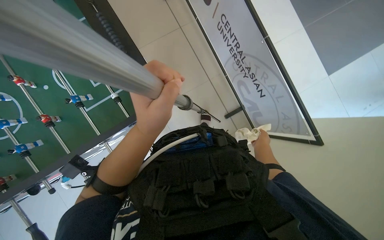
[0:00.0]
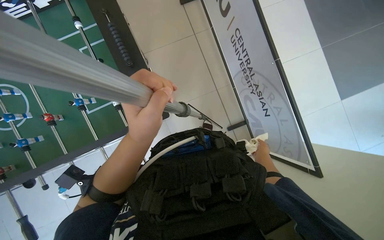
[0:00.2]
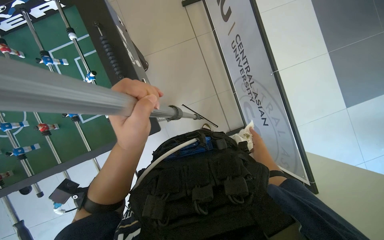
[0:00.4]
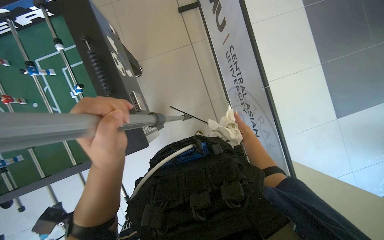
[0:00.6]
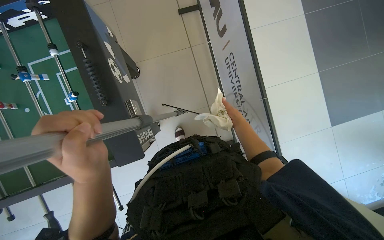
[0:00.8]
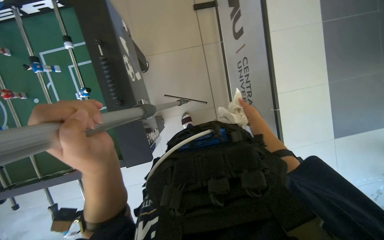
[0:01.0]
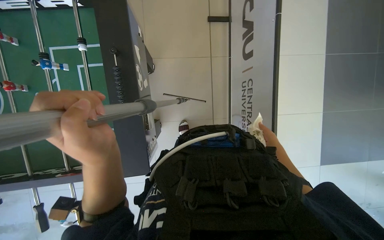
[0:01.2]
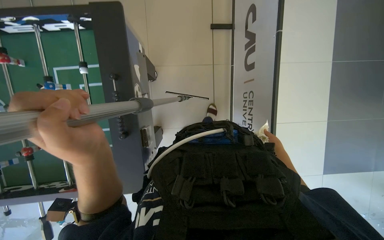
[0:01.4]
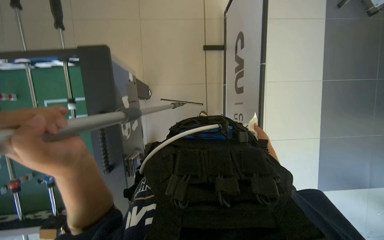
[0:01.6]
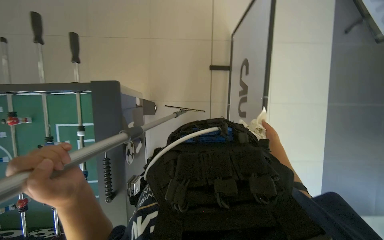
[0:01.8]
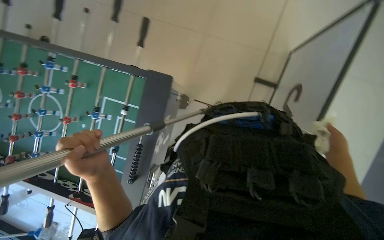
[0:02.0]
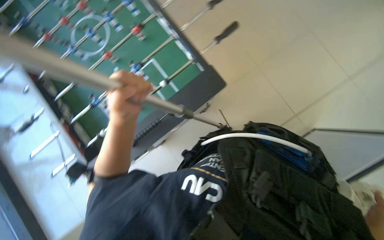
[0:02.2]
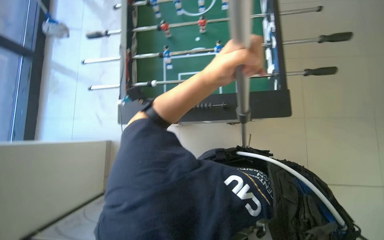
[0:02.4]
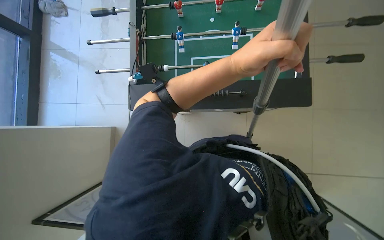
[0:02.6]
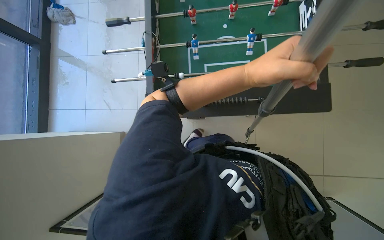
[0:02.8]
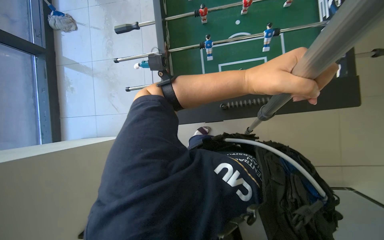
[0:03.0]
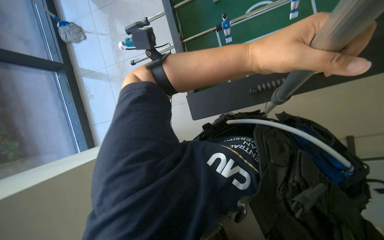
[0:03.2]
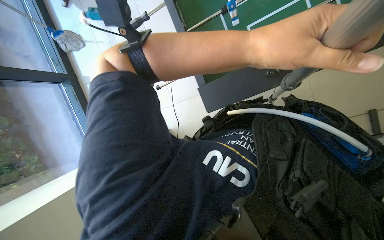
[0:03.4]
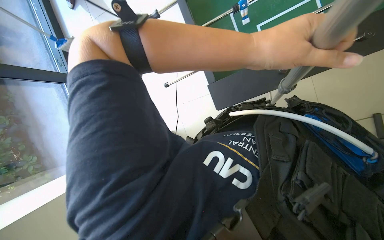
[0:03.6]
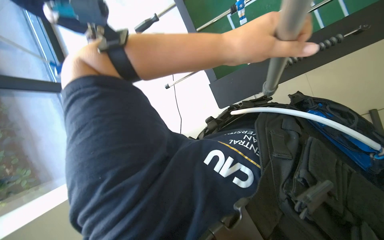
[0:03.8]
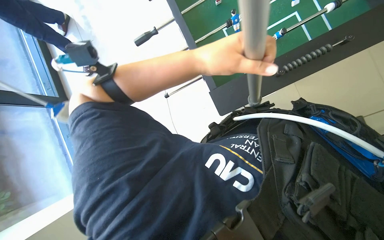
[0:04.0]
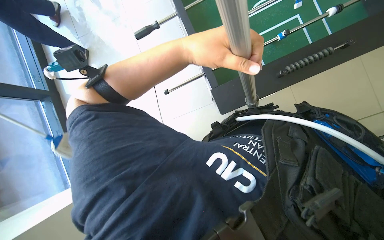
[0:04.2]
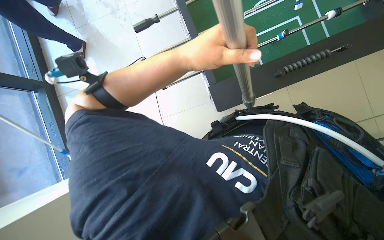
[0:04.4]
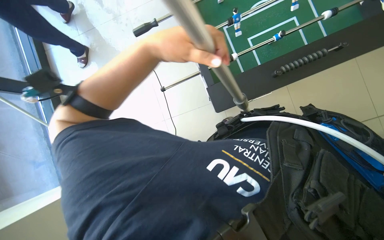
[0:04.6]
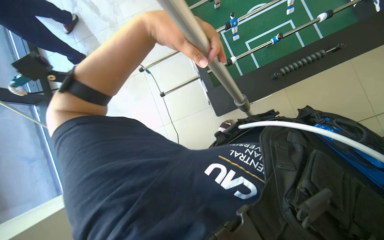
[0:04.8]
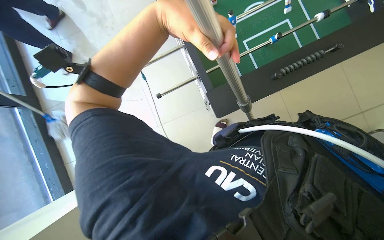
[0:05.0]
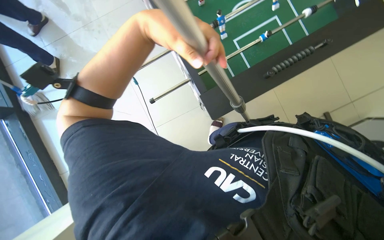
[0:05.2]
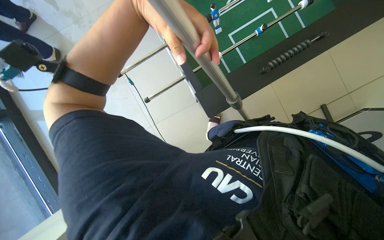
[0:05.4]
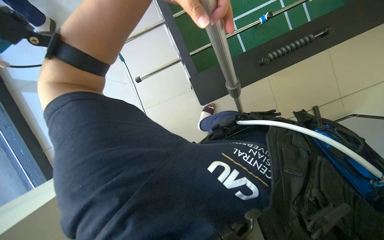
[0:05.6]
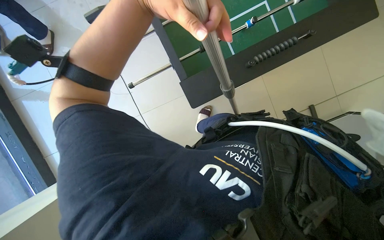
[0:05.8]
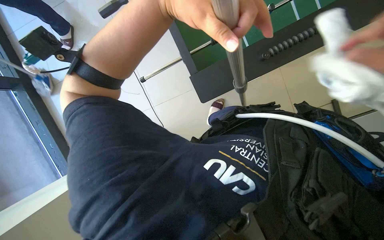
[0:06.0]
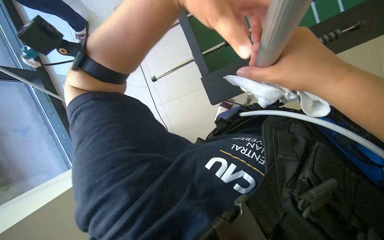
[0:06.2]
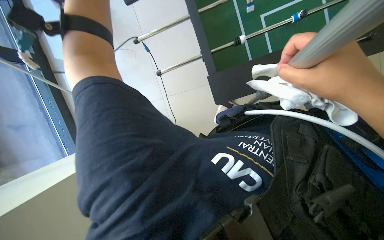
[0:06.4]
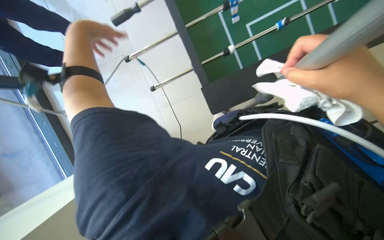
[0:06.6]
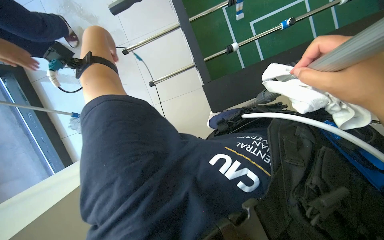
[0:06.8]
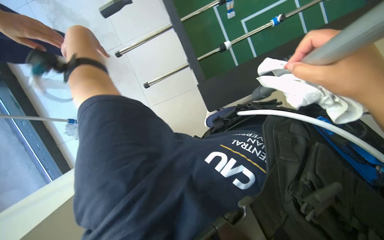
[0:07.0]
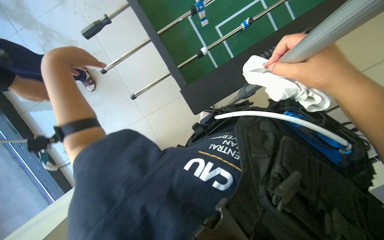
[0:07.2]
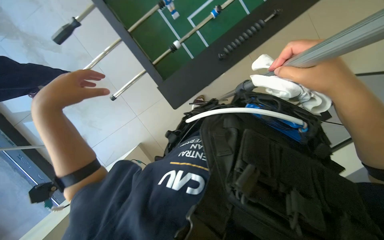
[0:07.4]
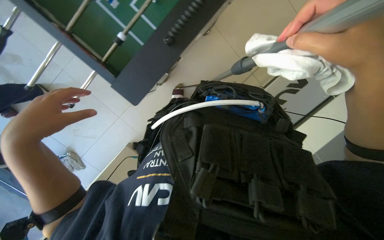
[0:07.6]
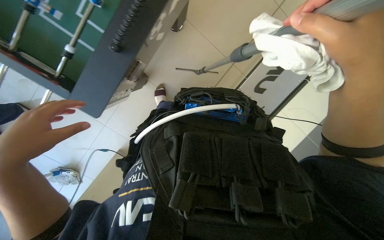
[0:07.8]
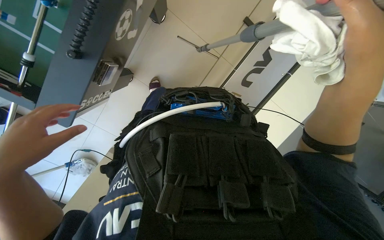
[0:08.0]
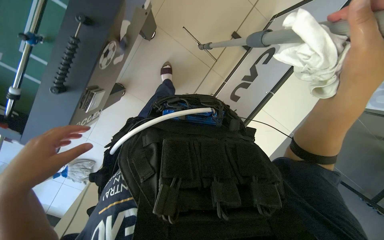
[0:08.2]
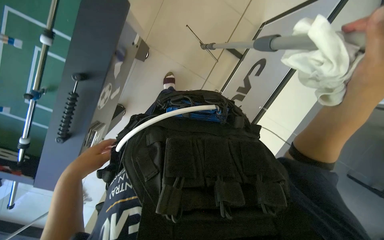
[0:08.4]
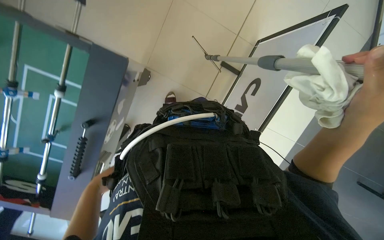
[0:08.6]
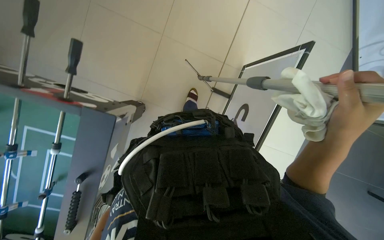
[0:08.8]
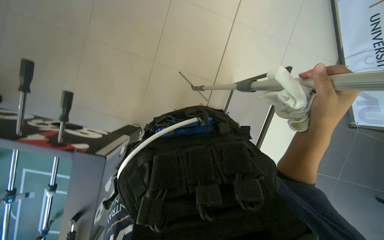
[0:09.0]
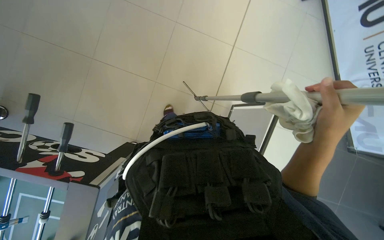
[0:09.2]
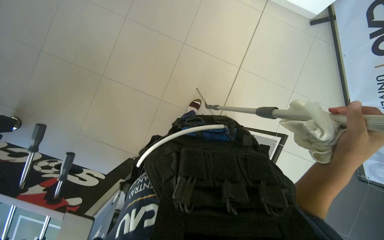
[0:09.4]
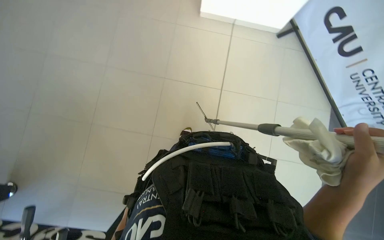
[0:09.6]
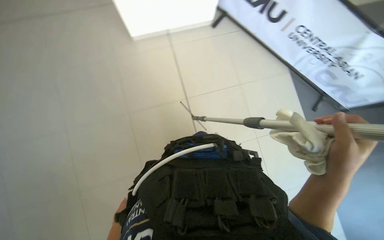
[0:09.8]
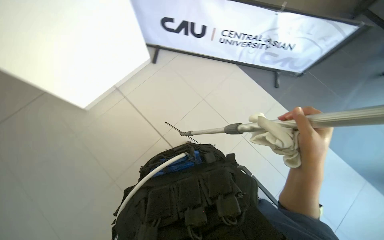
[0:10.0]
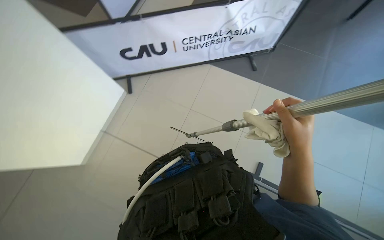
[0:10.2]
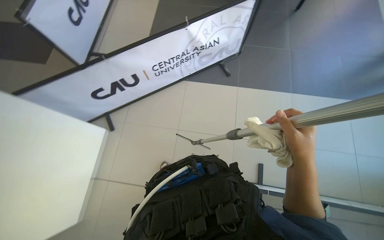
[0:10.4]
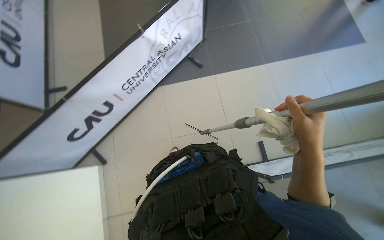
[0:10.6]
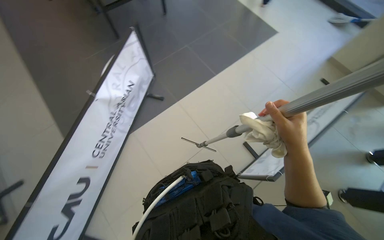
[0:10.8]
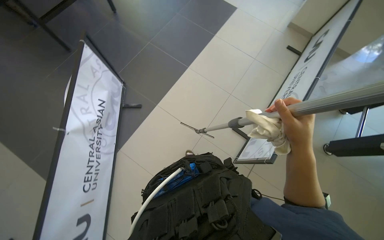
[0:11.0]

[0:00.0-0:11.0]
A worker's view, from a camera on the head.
Job: cleaning windows.
The whole recording: Cleaning glass panels and frames. The worker cleans the glass panels and their frames using a squeegee on a pole and a cloth.
0:00.0 to 0:01.6: The camera is carried some 70 cm. Everything in view rotates some 30 degrees clockwise.
0:01.6 to 0:03.2: The wearer looks approximately 85 degrees further to the left.
0:03.2 to 0:04.8: The left hand heads to the left, covering some 25 cm.
0:07.8 to 0:09.4: The view tips upward by about 30 degrees.
0:09.4 to 0:11.0: The camera travels about 60 cm. The wearer's head swings approximately 150 degrees to the right. The view tips upward by about 25 degrees.

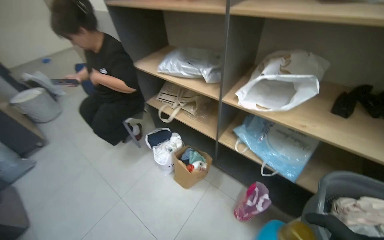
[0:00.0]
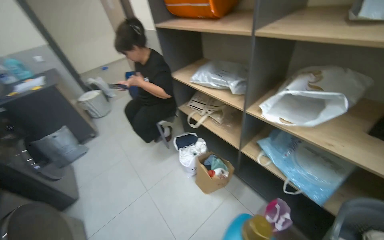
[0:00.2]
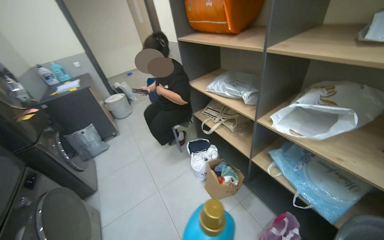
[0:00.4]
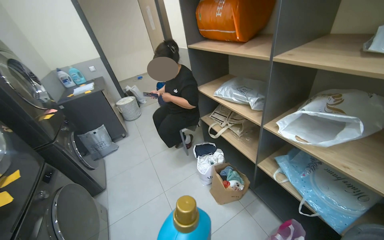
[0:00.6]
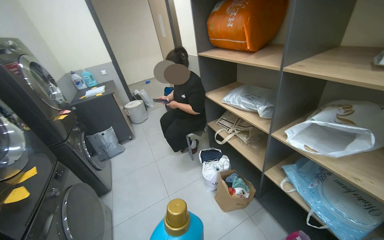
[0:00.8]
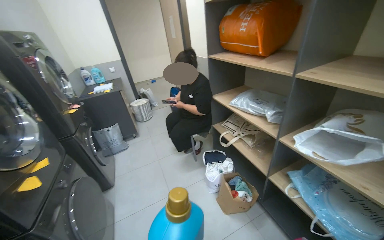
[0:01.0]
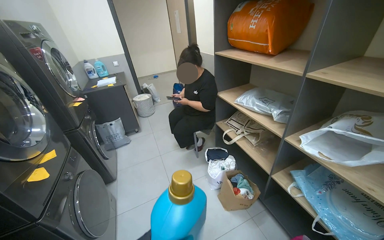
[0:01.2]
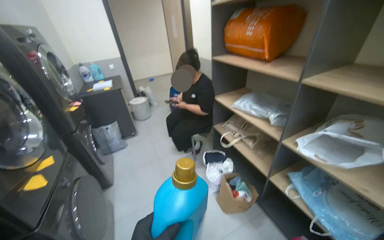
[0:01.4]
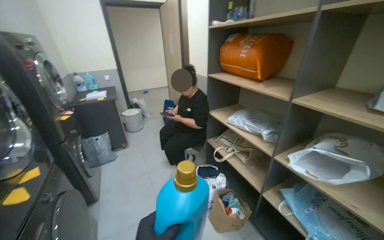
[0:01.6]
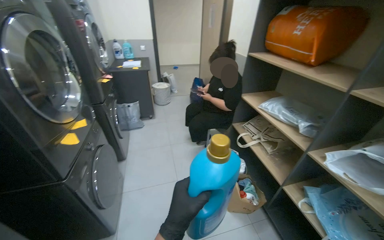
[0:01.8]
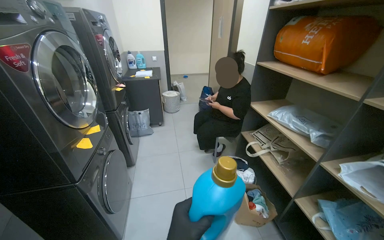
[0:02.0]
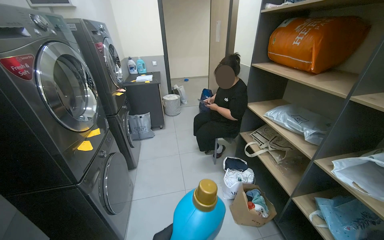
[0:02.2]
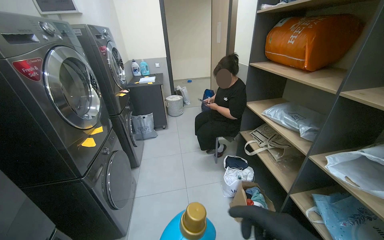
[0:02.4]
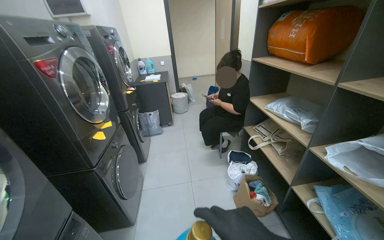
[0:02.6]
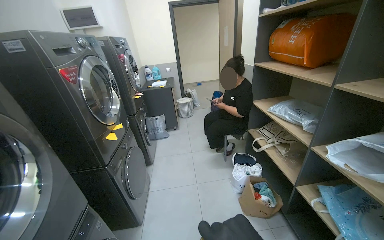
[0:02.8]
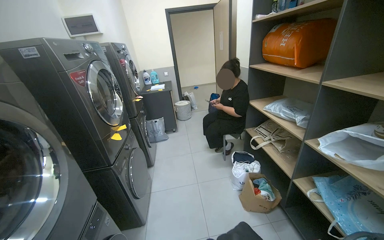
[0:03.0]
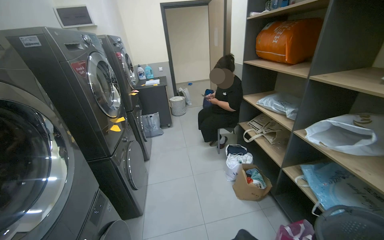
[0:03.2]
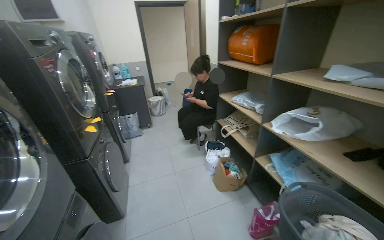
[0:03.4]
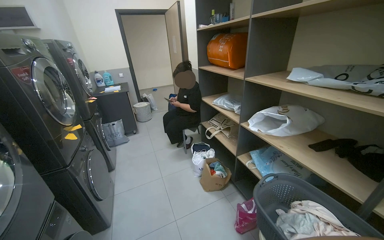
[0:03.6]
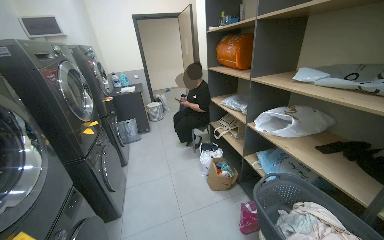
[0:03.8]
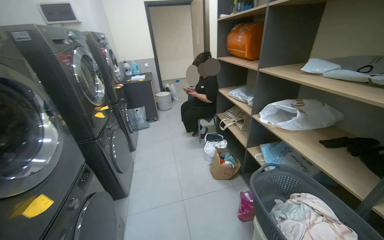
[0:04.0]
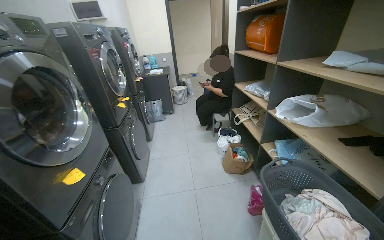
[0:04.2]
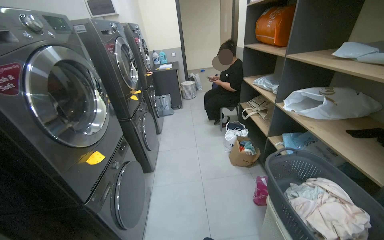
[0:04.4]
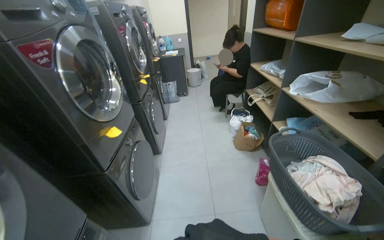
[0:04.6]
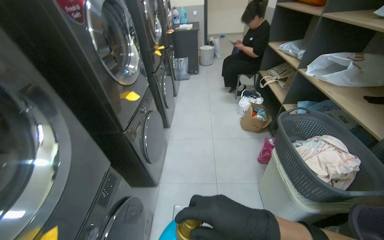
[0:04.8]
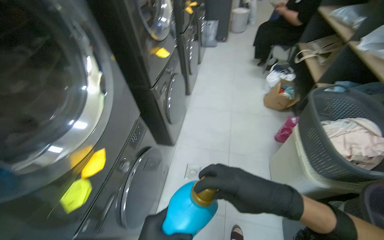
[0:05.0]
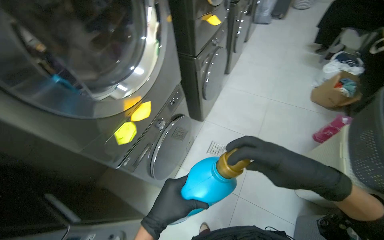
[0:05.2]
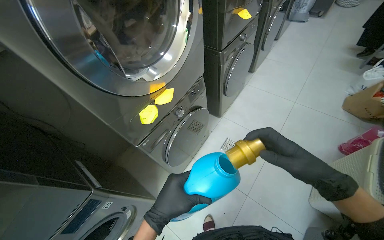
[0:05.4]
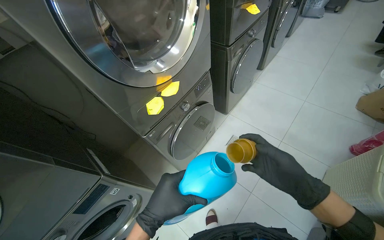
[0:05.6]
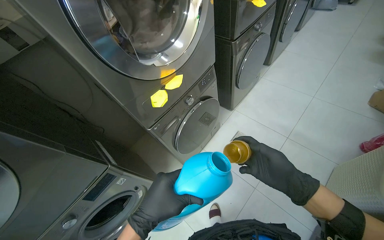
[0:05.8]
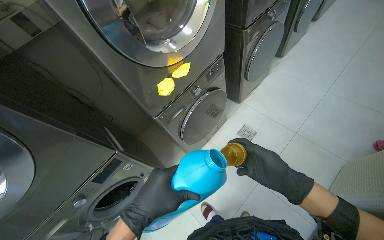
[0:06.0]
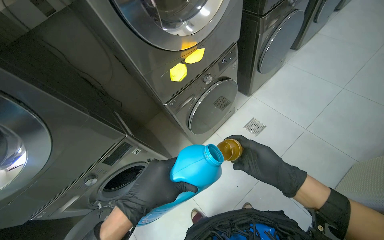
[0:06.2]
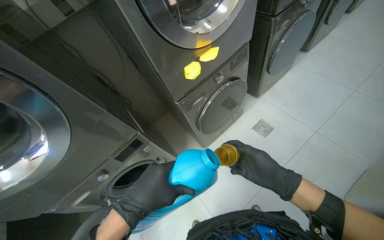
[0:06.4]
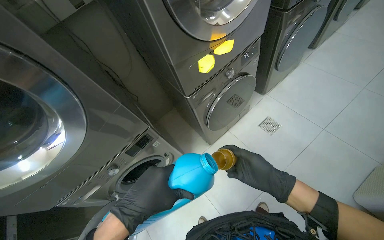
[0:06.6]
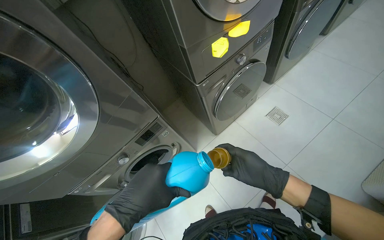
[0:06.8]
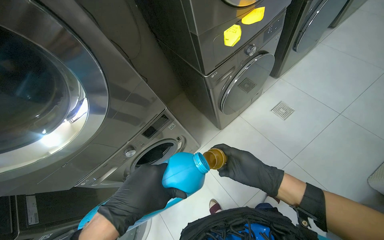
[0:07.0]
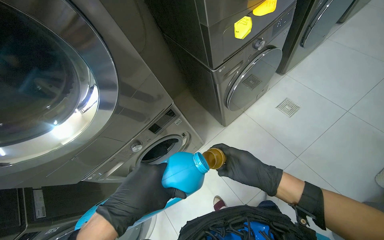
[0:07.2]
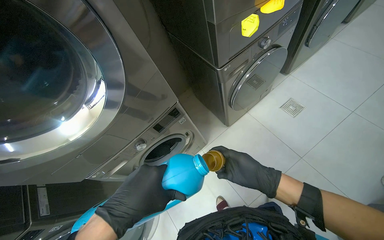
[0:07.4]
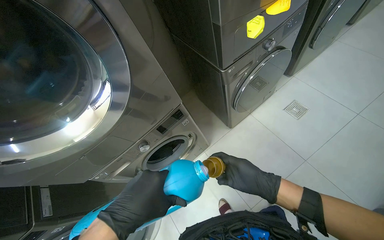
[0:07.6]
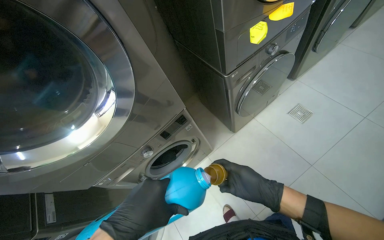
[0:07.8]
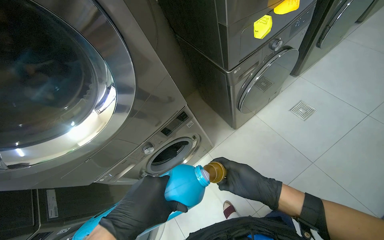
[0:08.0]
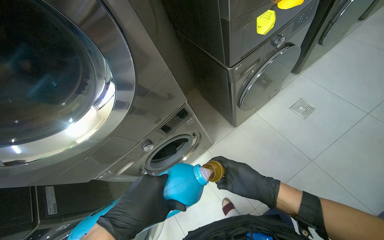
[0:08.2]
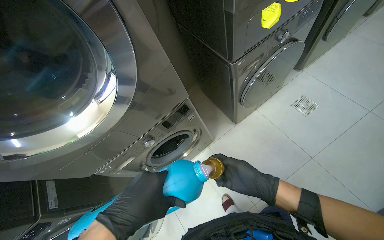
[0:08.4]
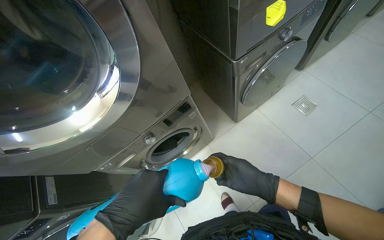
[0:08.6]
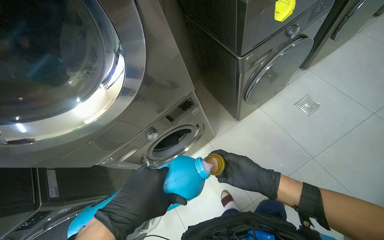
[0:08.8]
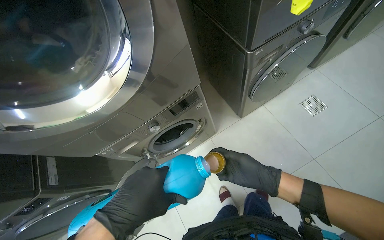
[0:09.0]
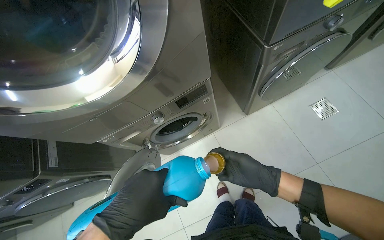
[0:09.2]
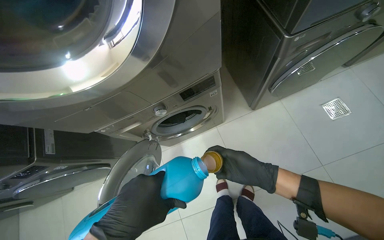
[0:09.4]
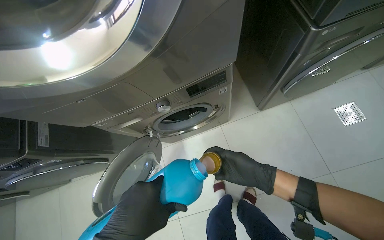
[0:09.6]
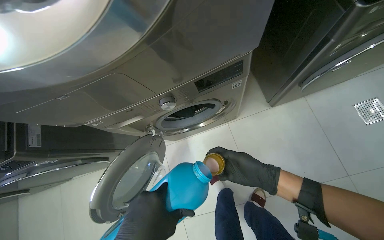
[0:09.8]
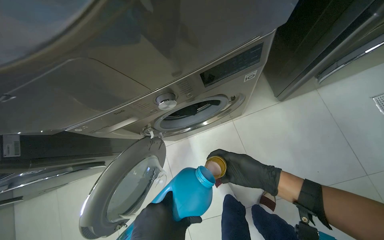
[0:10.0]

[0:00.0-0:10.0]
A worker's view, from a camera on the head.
Job: managing laundry.
The whole recording: Adding detergent to washing machine. The worker pours liquid detergent into the washing machine dispenser.
0:00.0 to 0:01.4: The wearer's head swings about 30 degrees to the left.
0:01.4 to 0:02.8: The camera sweeps to the left, by approximately 15 degrees.
0:02.8 to 0:04.2: The camera travels approximately 40 cm.
0:04.2 to 0:05.8: The camera is carried about 50 cm. The head rotates about 50 degrees to the left. The camera pitches downward, by approximately 35 degrees.
0:05.8 to 0:07.2: The right hand heads to the left, covering approximately 30 cm.
0:08.6 to 0:10.0: The wearer looks some 15 degrees further downward.
